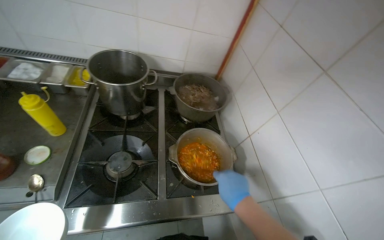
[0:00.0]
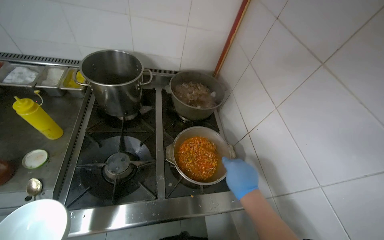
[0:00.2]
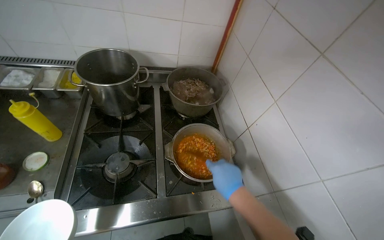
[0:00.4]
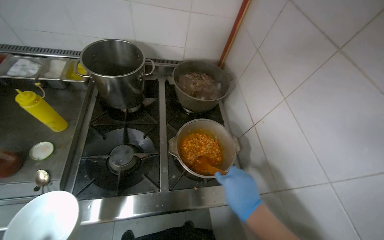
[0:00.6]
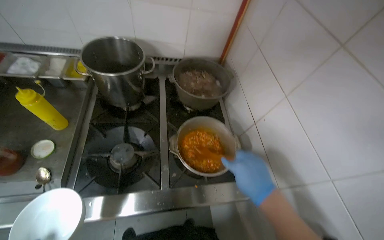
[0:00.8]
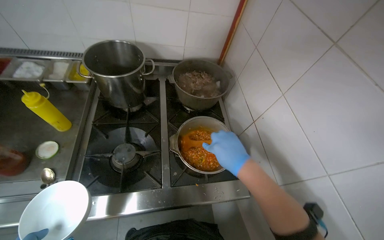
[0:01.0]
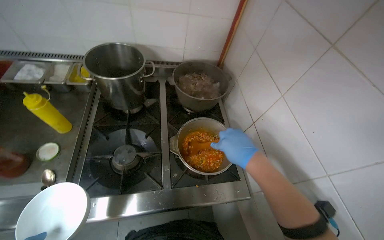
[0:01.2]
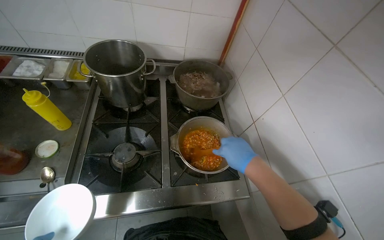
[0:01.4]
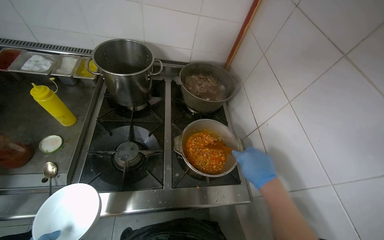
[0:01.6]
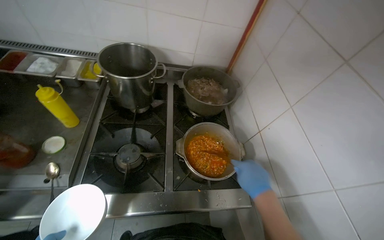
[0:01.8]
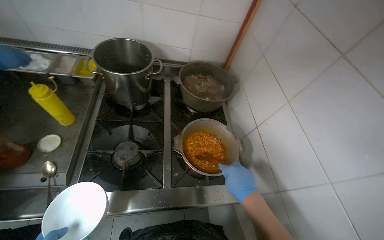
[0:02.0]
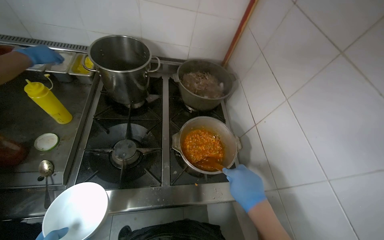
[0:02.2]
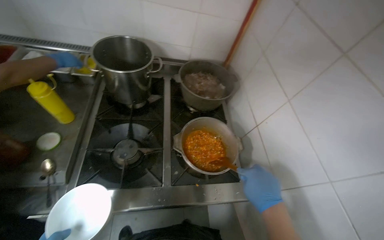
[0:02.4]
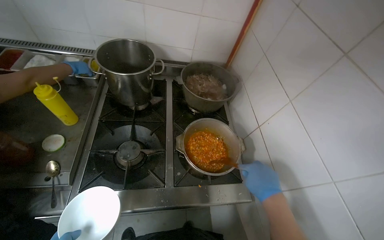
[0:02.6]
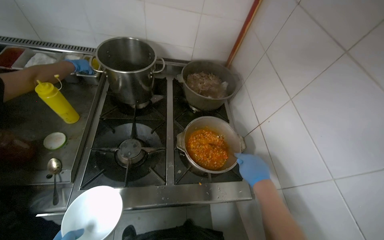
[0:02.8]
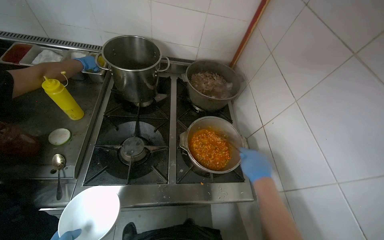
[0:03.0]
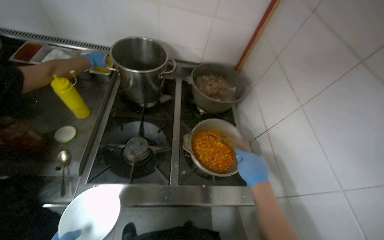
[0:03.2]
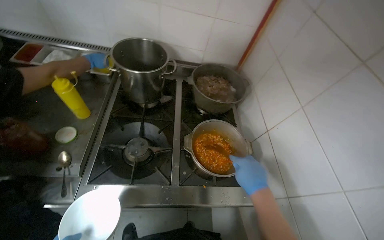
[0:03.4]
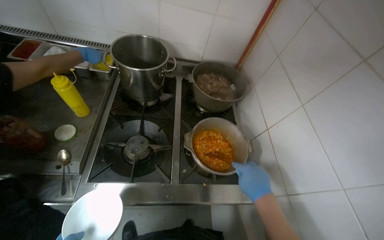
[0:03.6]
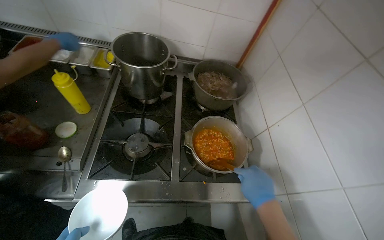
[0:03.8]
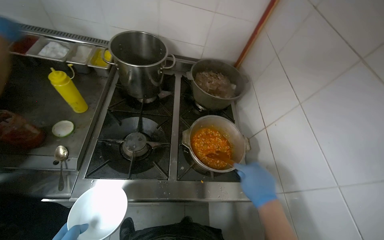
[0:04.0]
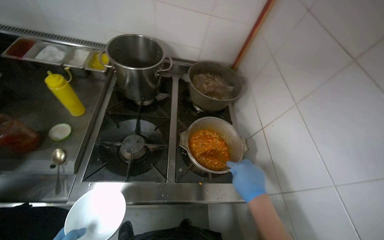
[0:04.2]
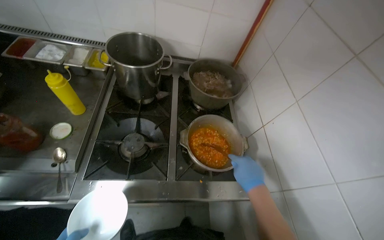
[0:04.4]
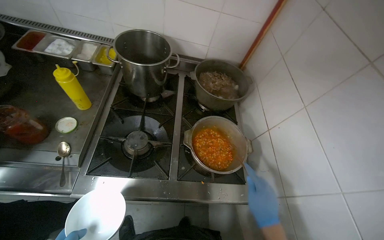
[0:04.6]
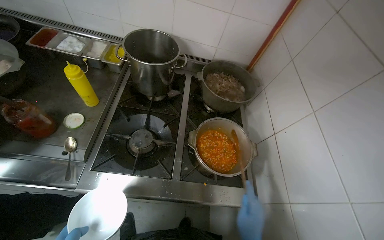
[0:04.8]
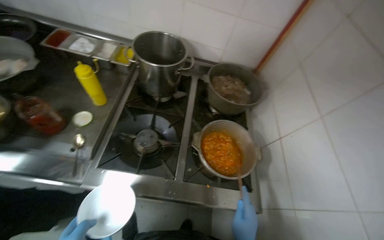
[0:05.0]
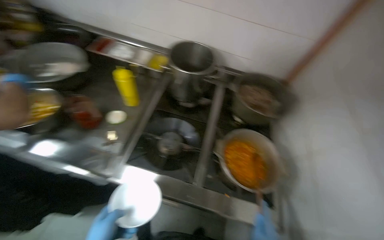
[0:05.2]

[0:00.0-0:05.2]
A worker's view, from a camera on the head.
Job: cooking food.
The whole recording: Adding ingredients and stirring food in pot. The worker adds ingredients from a bowl to the pot and stirs the food.
0:03.4 to 0:05.2: The head turns to the left by about 15 degrees.

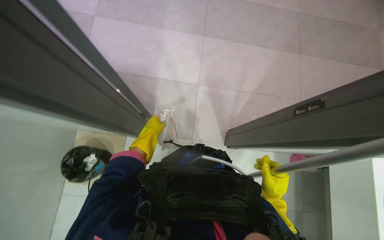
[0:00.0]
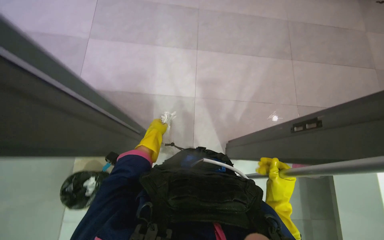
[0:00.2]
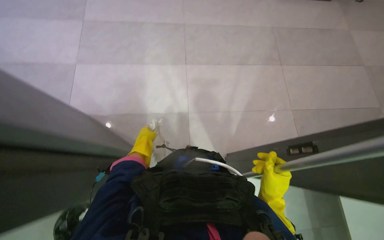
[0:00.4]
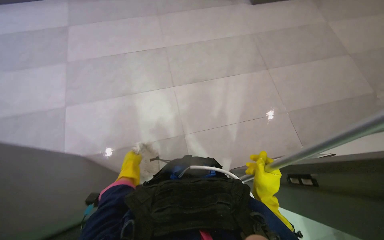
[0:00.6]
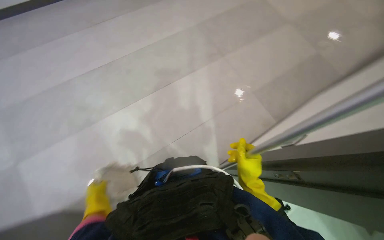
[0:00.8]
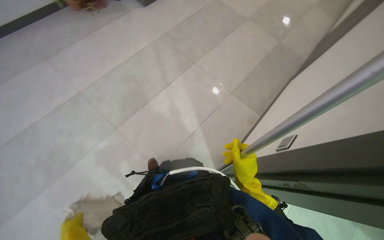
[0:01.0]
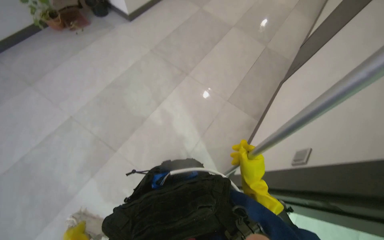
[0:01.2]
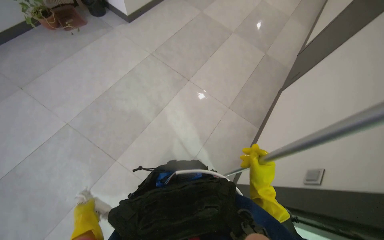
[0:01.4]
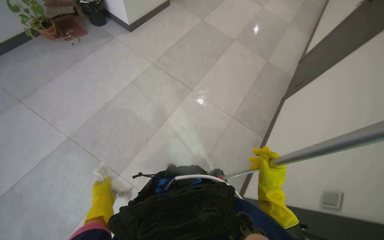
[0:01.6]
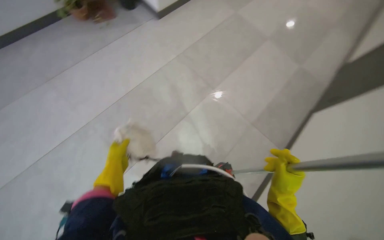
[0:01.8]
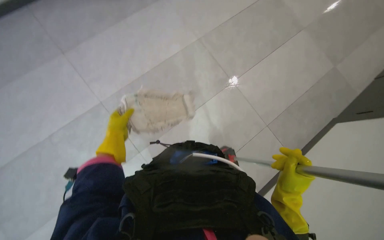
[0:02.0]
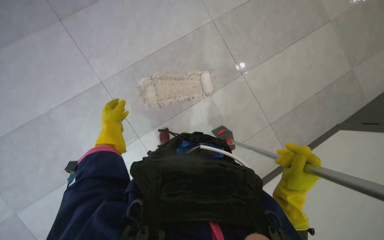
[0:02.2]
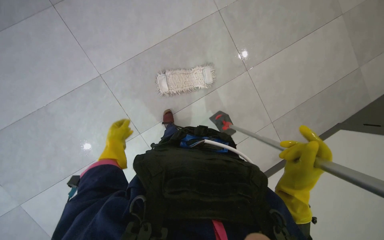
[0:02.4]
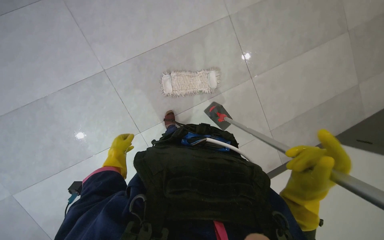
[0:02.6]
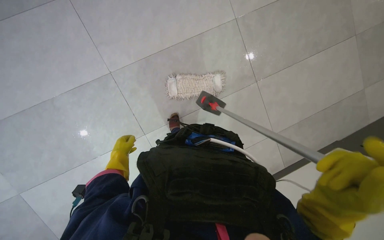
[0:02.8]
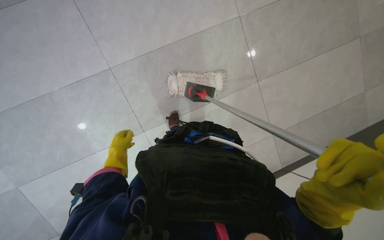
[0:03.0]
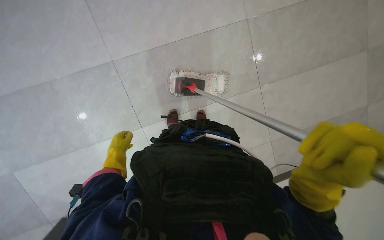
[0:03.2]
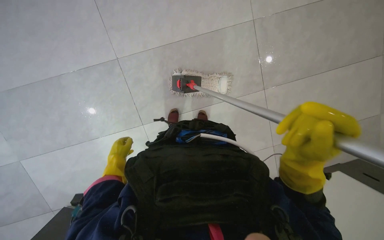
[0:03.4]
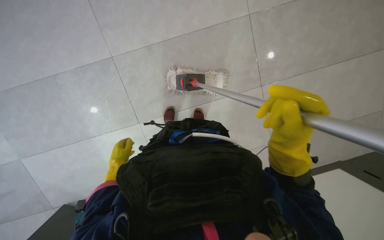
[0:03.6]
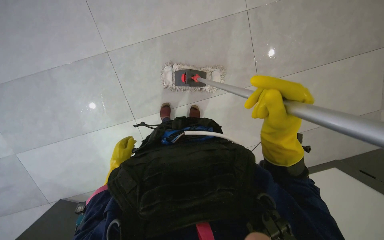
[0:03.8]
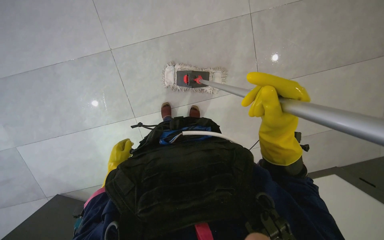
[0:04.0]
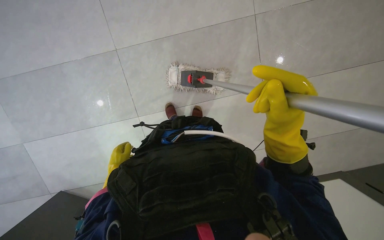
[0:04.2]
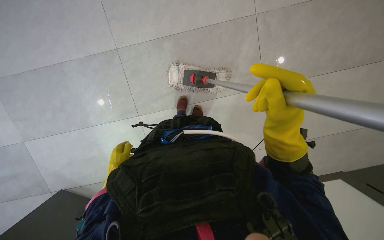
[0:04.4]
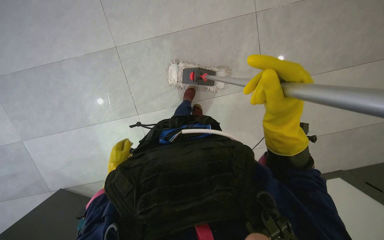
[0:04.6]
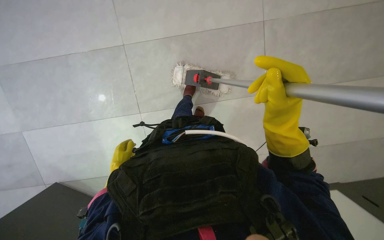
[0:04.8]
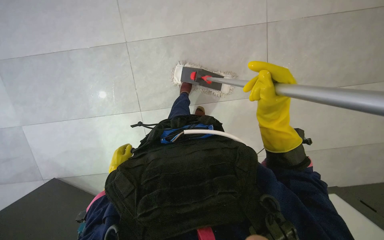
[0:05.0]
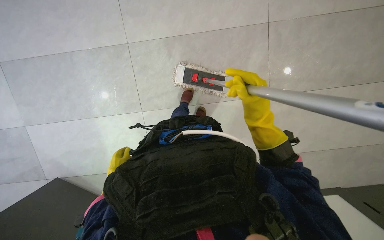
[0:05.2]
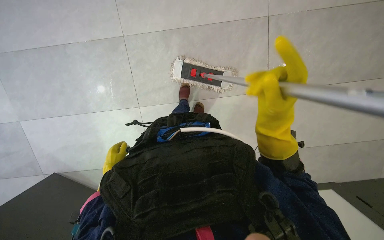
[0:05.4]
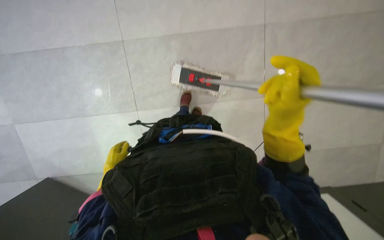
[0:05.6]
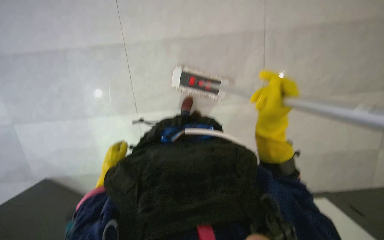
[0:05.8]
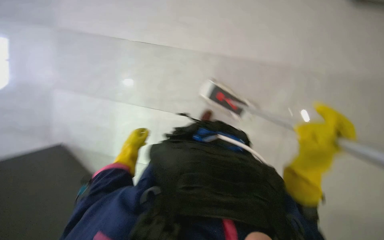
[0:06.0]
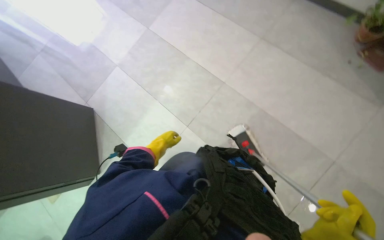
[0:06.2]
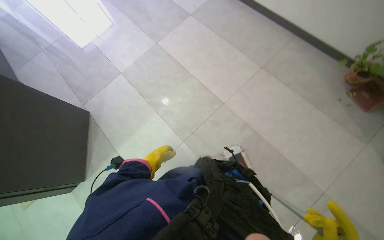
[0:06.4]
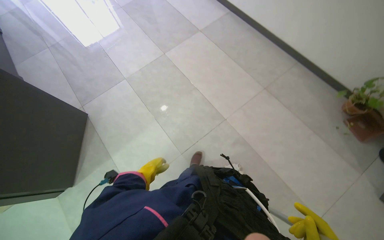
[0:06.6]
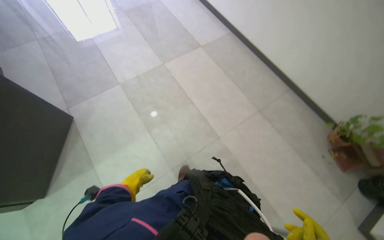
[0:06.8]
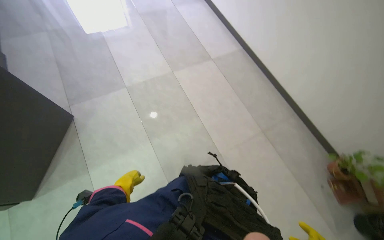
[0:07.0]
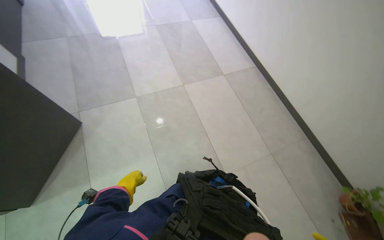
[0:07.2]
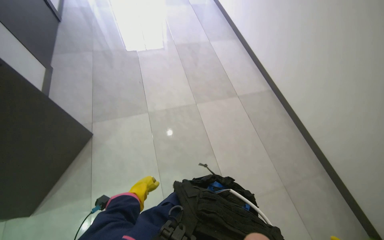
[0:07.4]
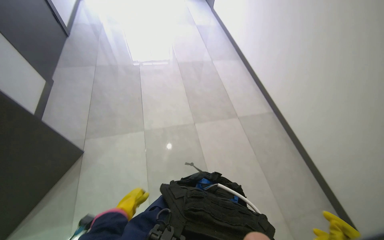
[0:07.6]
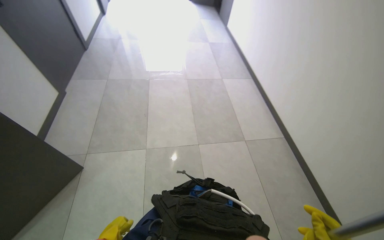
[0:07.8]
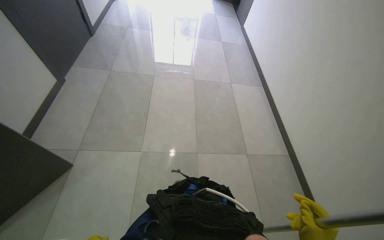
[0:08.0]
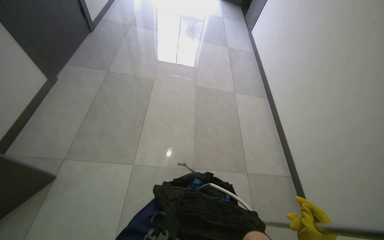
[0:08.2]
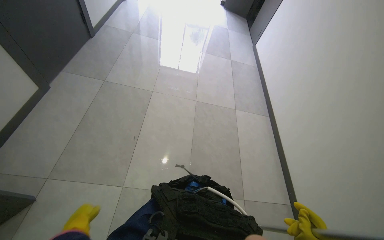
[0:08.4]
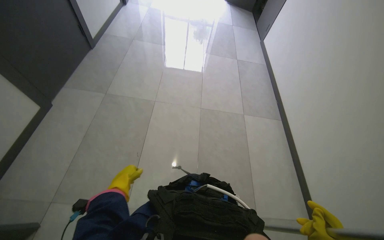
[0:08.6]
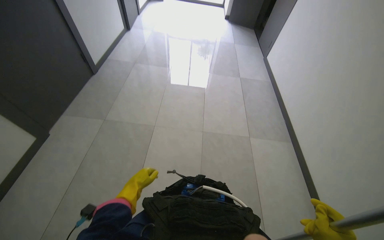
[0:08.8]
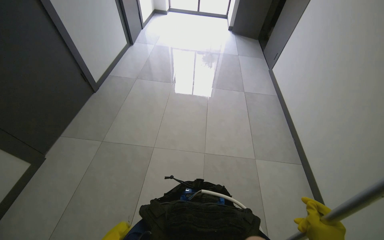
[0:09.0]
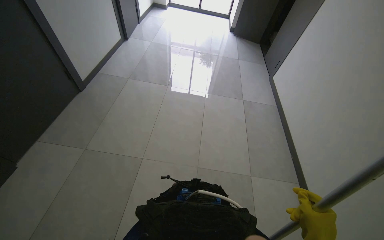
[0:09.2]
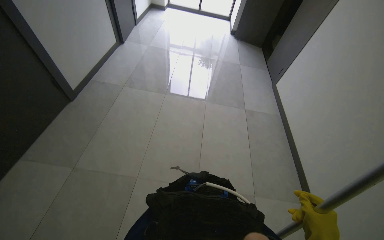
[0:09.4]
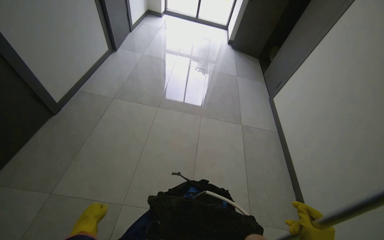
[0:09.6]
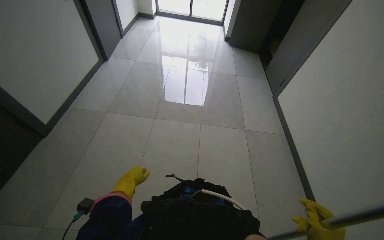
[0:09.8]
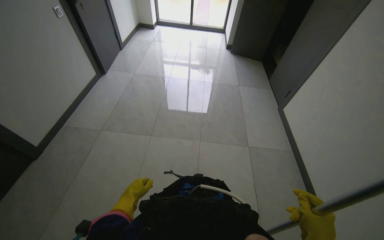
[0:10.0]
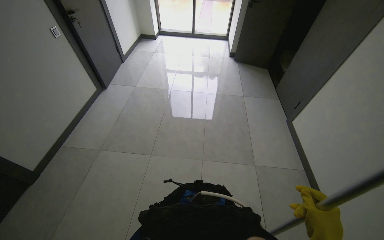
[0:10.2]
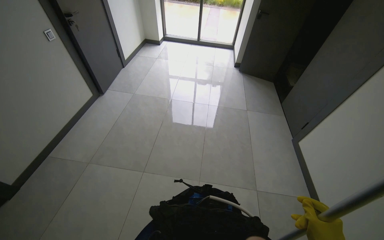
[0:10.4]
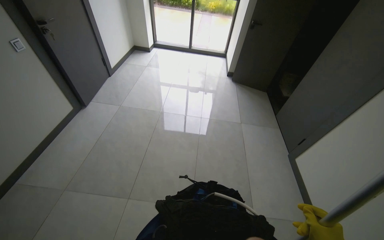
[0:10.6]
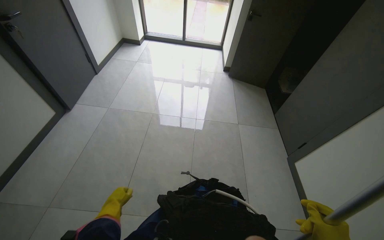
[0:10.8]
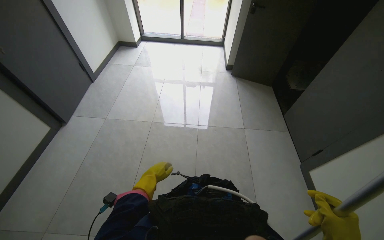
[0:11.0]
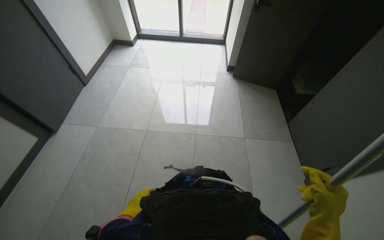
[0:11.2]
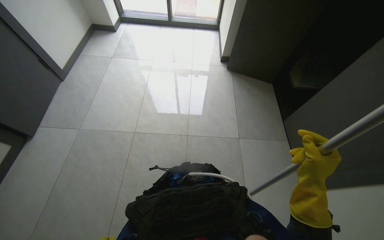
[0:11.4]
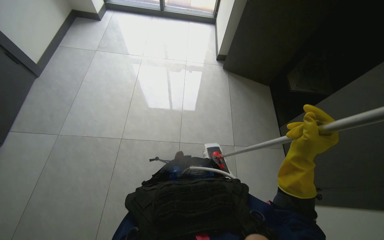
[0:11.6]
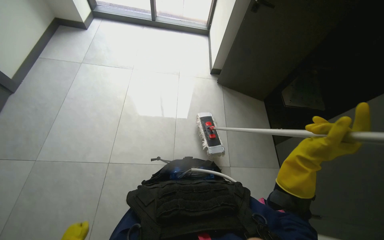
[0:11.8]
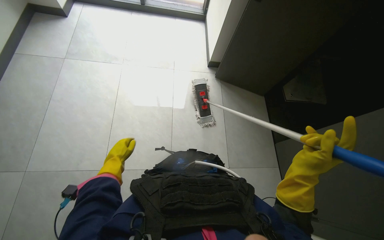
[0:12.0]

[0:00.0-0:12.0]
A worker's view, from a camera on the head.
Job: mopping floor.
The whole recording: Mopping floor. The worker mops the floor under the sinks with a flat mop.
0:03.0 to 0:04.4: The left hand is displaced down the picture by roughly 10 cm. Meanwhile the right hand is displaced up the picture by some 20 cm.
0:06.0 to 0:07.6: The view tilts about 40 degrees upward. The scene turns roughly 65 degrees clockwise in the picture.
0:07.6 to 0:09.0: The view tilts roughly 15 degrees upward.

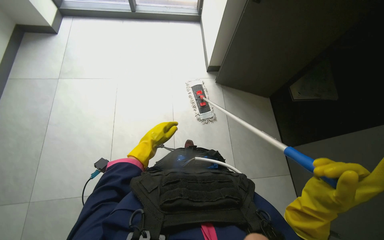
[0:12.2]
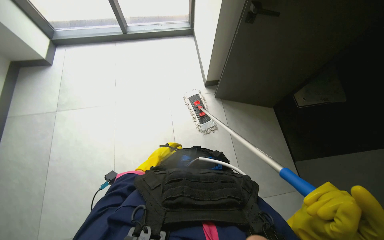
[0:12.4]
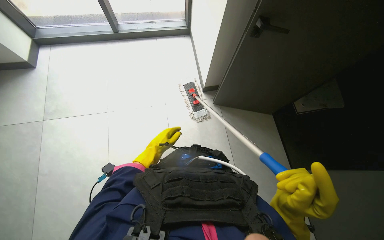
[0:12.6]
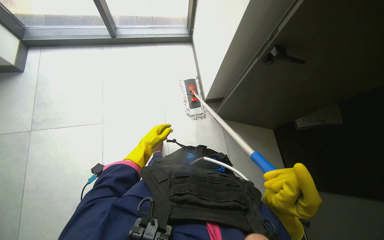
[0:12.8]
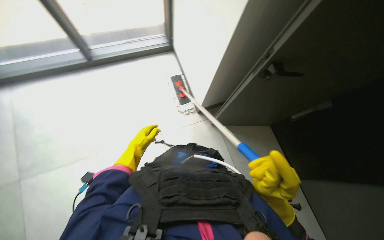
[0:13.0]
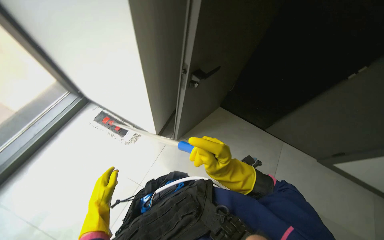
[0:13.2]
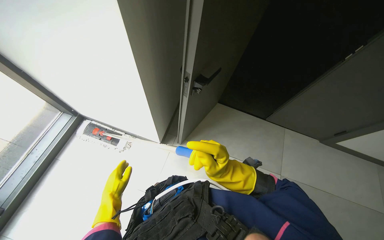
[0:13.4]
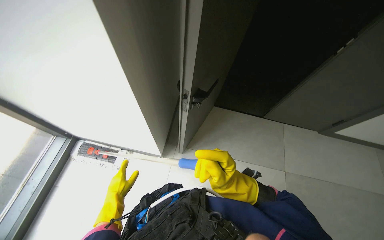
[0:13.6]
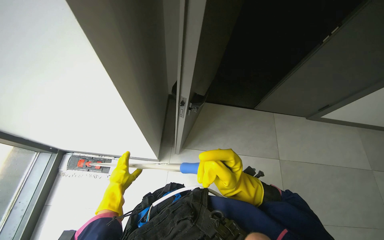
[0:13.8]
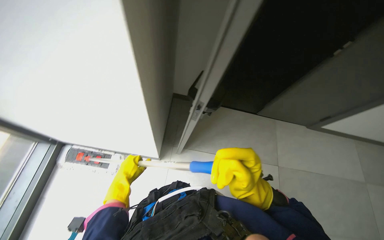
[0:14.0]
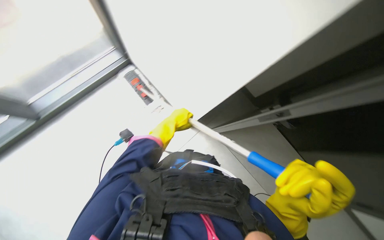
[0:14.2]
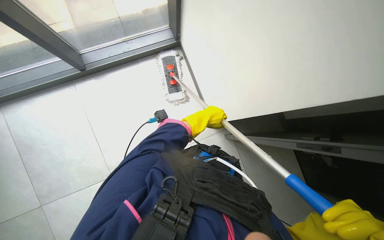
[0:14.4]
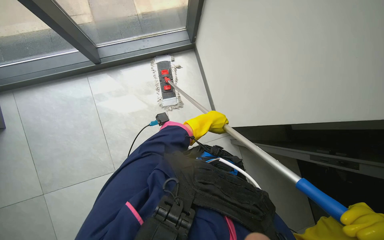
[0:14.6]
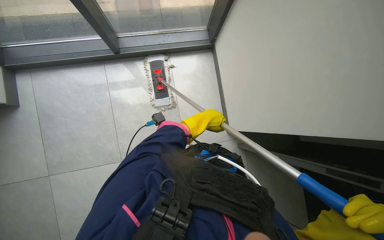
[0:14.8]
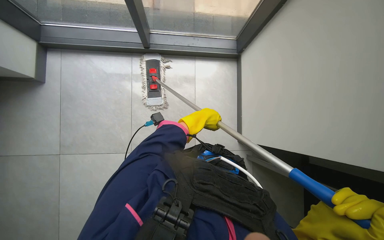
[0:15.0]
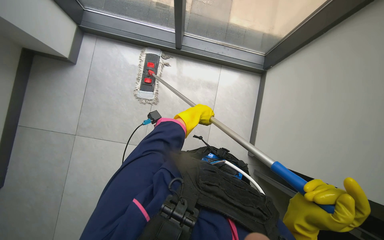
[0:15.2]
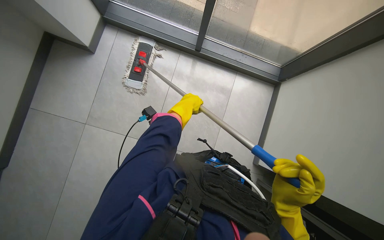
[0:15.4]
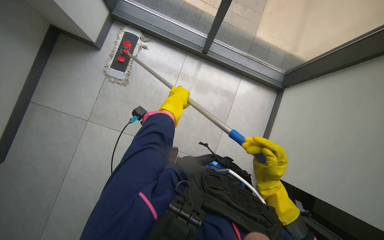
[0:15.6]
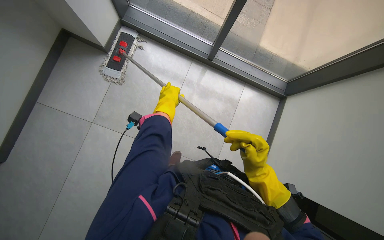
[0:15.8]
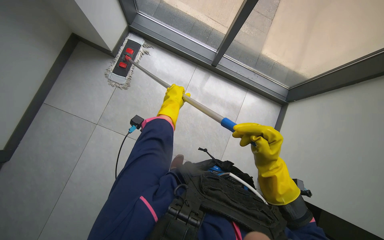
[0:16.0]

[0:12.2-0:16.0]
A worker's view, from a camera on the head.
Job: mopping floor.
The whole recording: Mopping floor. The worker mops the floor under the sinks with a flat mop.
0:12.2 to 0:13.4: The head rotates roughly 65 degrees to the right.
0:13.4 to 0:14.8: The wearer looks about 60 degrees further to the left.
0:14.8 to 0:16.0: The wearer looks about 35 degrees further to the left.
